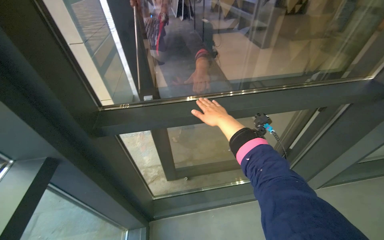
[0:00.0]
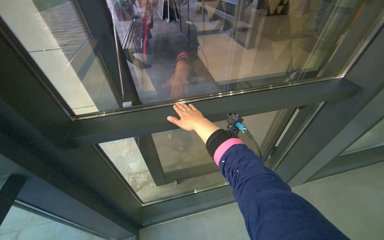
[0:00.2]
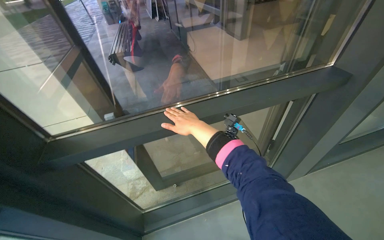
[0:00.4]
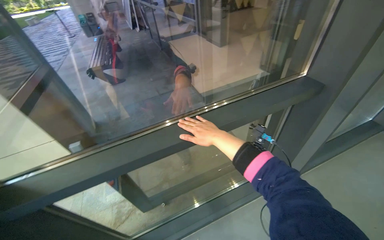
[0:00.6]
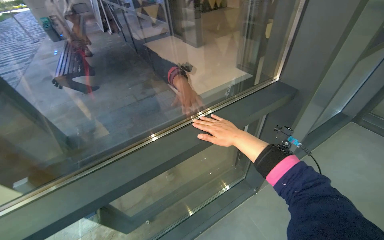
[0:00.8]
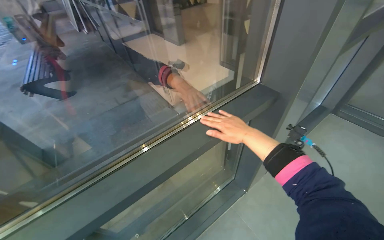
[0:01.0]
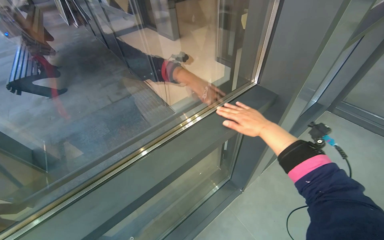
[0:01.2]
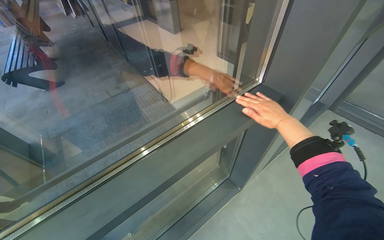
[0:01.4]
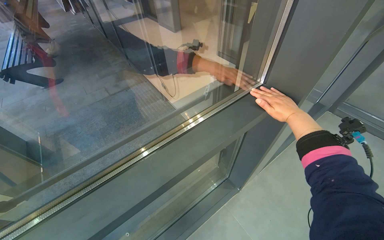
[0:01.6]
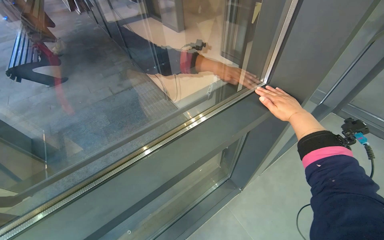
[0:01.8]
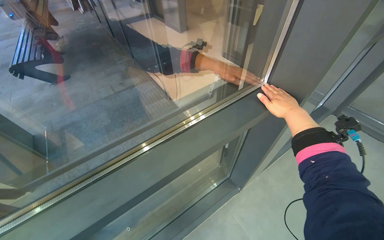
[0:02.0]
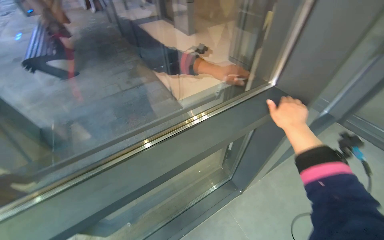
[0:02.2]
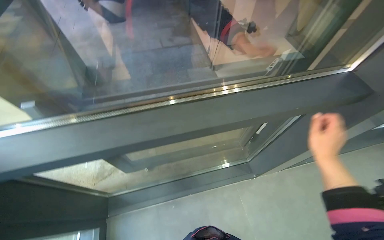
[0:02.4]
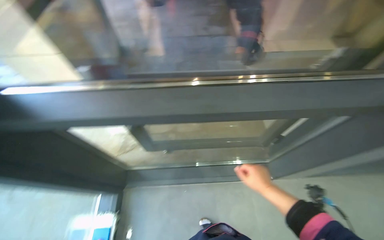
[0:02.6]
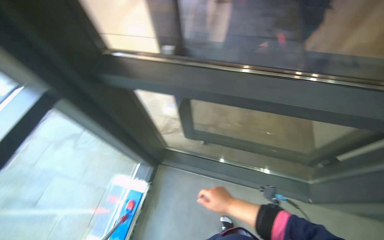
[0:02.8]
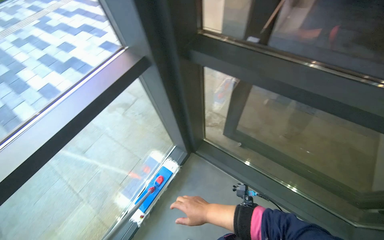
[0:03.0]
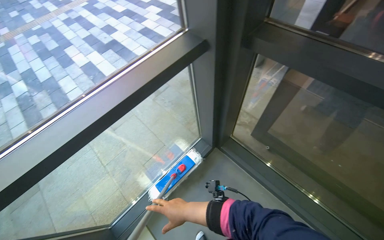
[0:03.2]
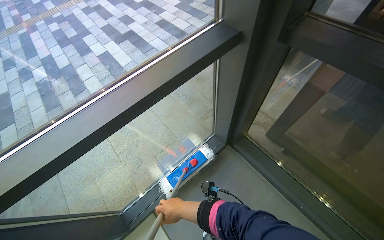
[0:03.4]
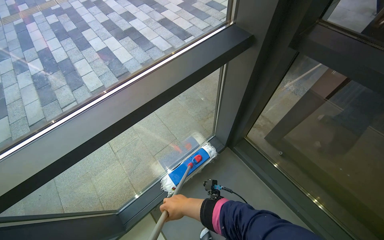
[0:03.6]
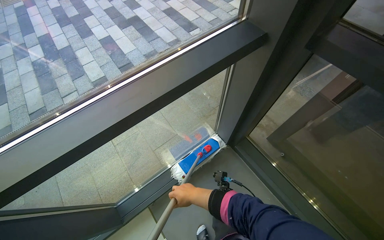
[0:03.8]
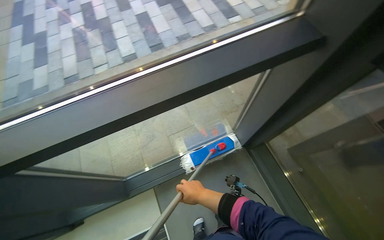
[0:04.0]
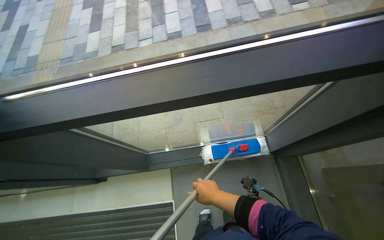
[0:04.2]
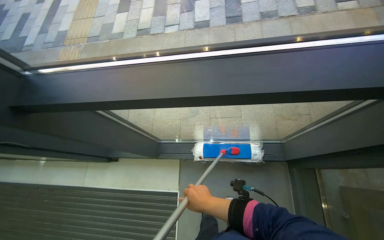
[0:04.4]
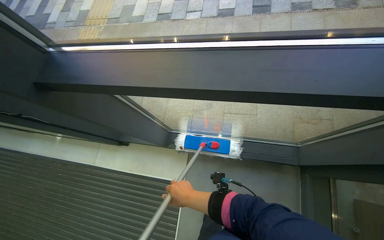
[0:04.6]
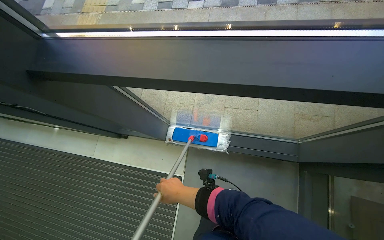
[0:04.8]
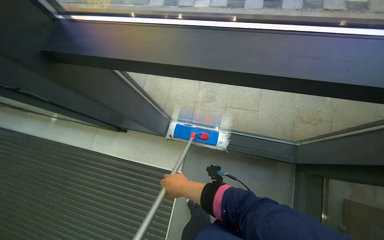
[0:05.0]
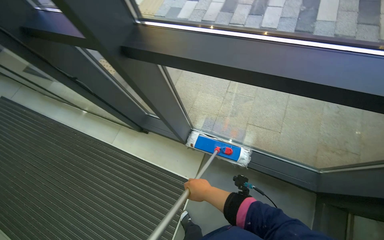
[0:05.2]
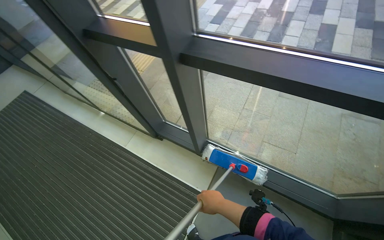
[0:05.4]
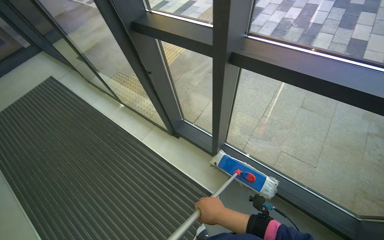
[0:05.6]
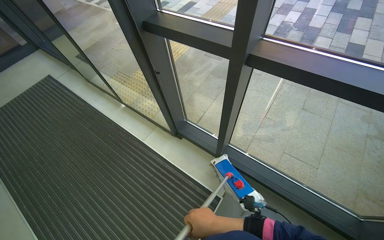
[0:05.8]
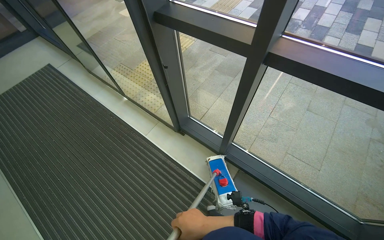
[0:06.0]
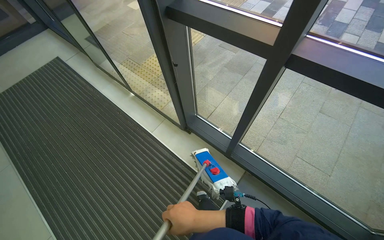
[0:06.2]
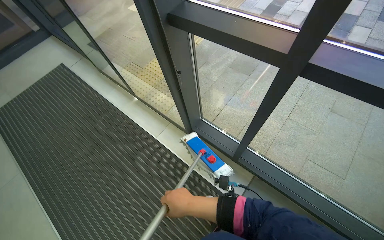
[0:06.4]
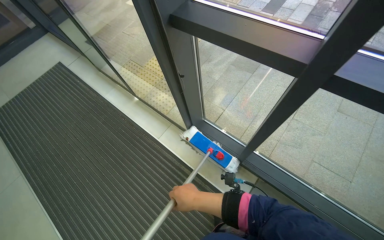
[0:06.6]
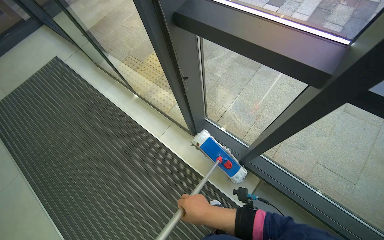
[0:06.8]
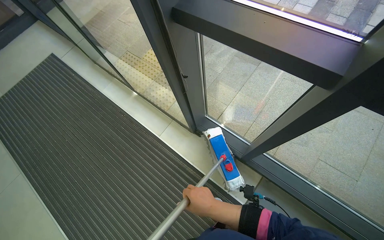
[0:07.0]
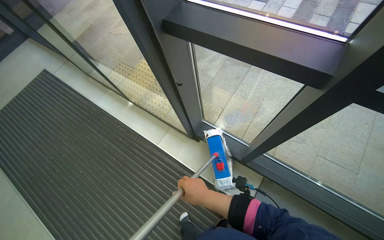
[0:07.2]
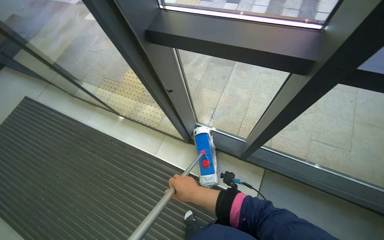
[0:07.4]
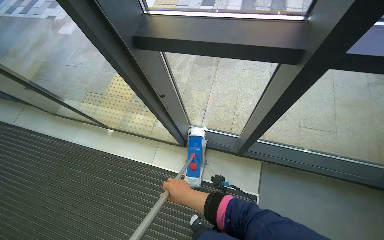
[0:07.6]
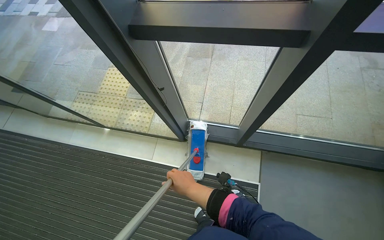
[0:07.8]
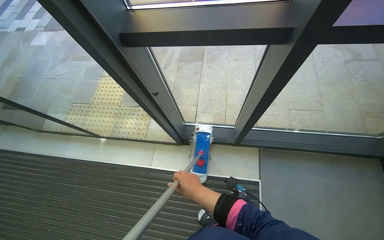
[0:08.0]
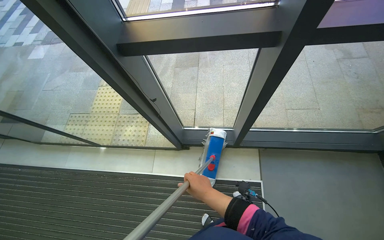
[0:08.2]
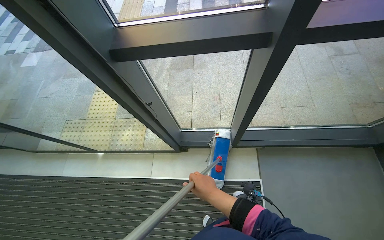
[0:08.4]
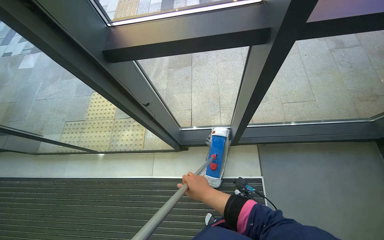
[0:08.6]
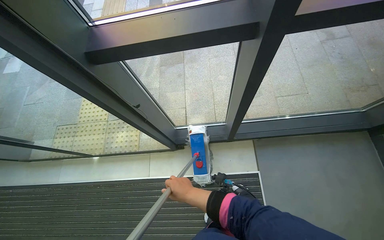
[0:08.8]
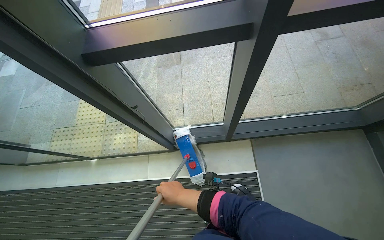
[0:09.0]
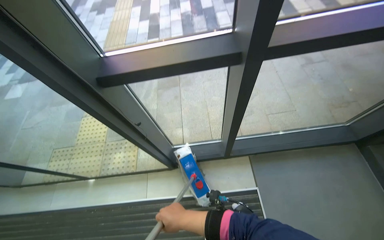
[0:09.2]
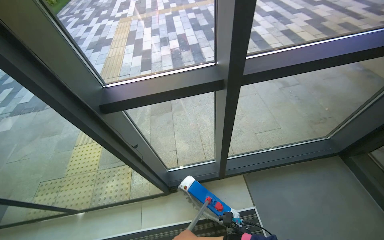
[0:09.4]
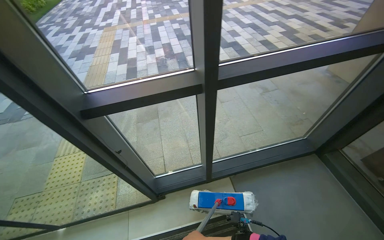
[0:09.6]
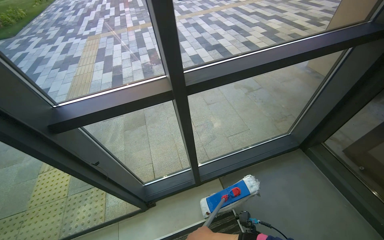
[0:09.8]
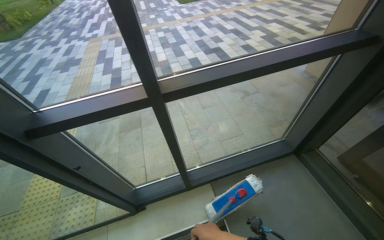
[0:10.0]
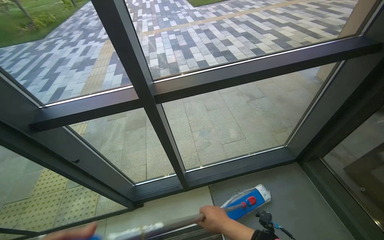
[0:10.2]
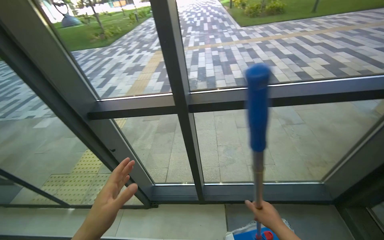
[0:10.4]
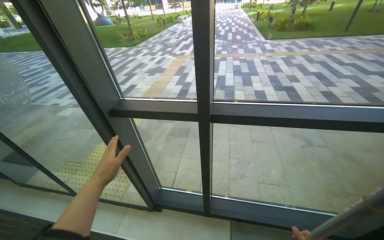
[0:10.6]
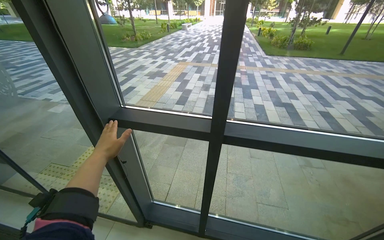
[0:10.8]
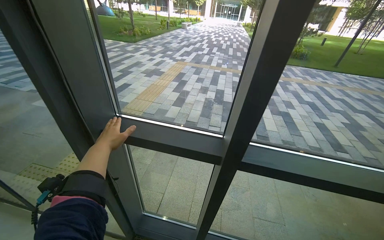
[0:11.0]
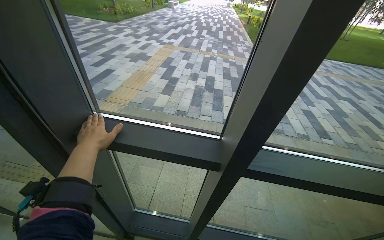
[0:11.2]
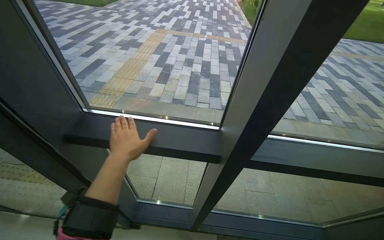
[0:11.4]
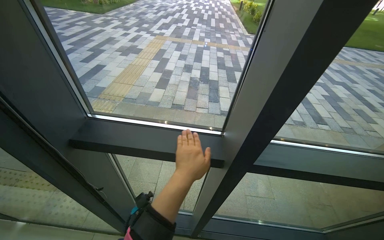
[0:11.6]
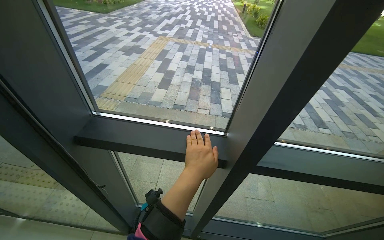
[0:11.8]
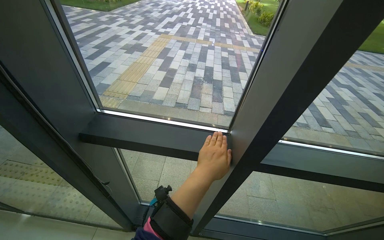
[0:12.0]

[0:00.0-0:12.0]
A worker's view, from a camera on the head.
Job: cleaning windows.
The whole recording: Cleaning glass doors and frames. The worker cleans the glass doors and their frames using a mop tool and hands.
0:00.0 to 0:01.6: The wearer moves roughly 40 cm. The wearer's head swings about 30 degrees to the right.
0:01.6 to 0:03.0: The head turns to the left by roughly 70 degrees.
0:03.0 to 0:04.4: The head rotates approximately 60 degrees to the left. The wearer looks roughly 20 degrees further downward.
0:04.4 to 0:06.0: The camera is carried to the left, roughly 60 cm. The scene rotates clockwise by roughly 35 degrees.
0:06.0 to 0:07.6: The right hand travels up the picture and to the left by about 35 cm.
0:09.0 to 0:10.4: The wearer looks about 25 degrees further upward.
0:10.4 to 0:12.0: The wearer moves about 40 cm.

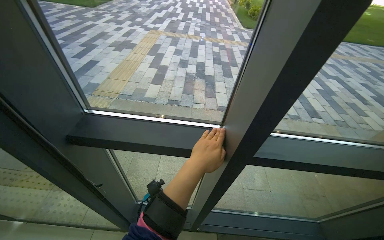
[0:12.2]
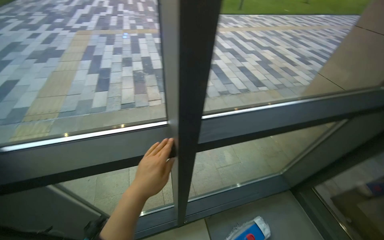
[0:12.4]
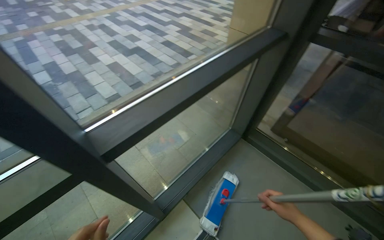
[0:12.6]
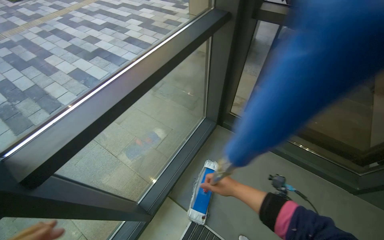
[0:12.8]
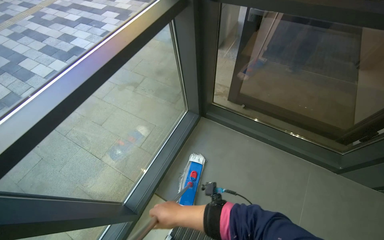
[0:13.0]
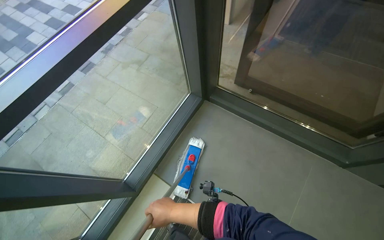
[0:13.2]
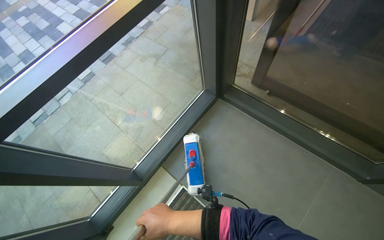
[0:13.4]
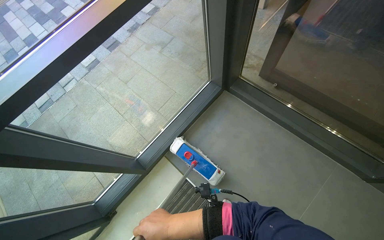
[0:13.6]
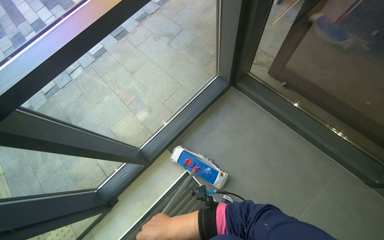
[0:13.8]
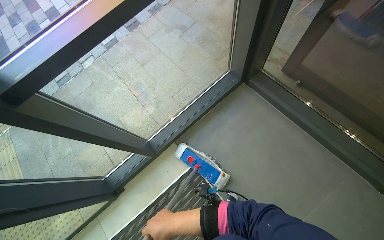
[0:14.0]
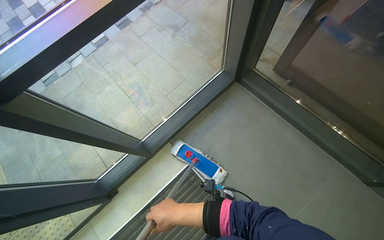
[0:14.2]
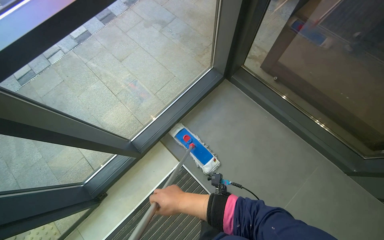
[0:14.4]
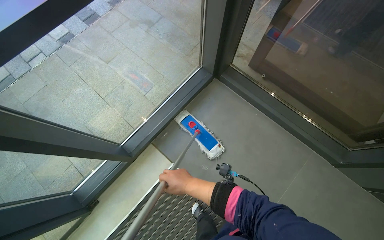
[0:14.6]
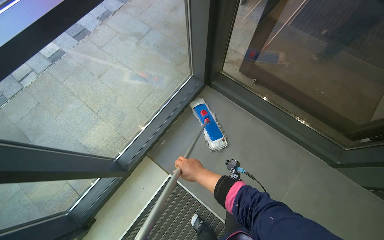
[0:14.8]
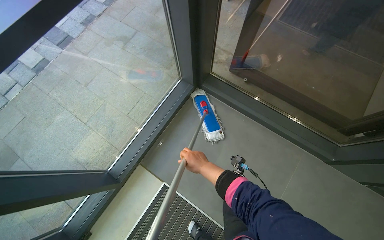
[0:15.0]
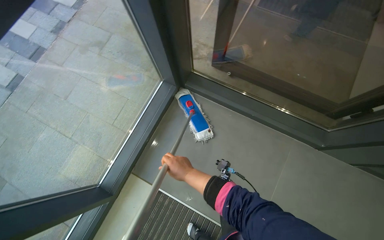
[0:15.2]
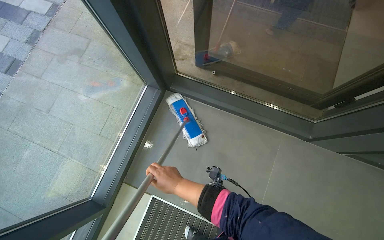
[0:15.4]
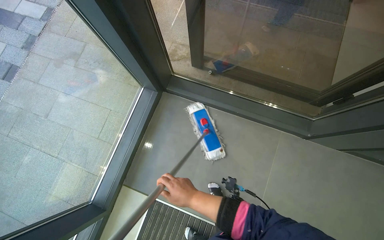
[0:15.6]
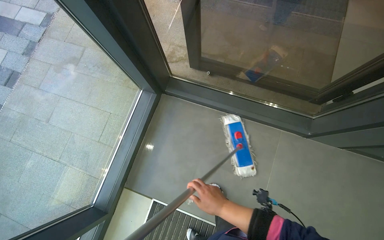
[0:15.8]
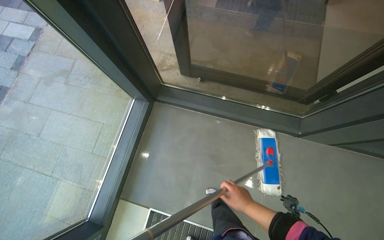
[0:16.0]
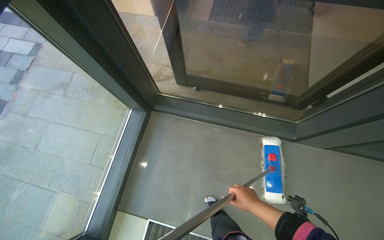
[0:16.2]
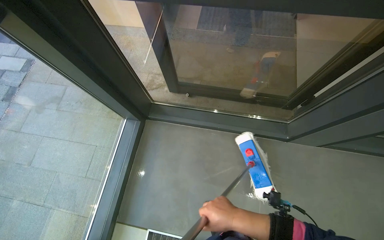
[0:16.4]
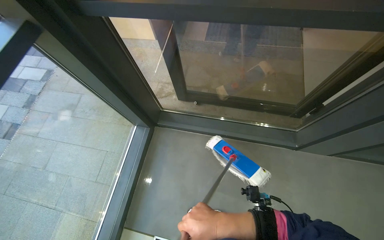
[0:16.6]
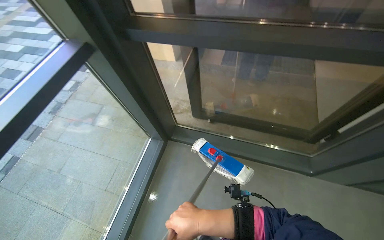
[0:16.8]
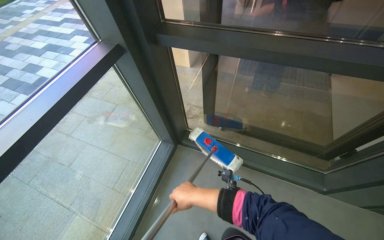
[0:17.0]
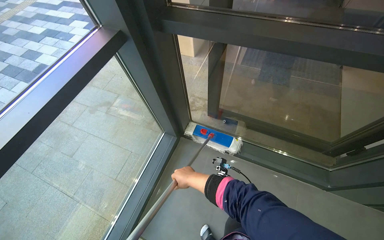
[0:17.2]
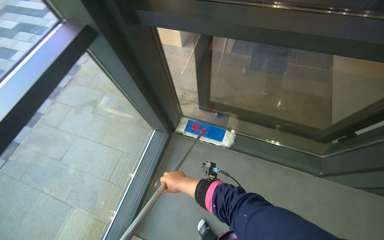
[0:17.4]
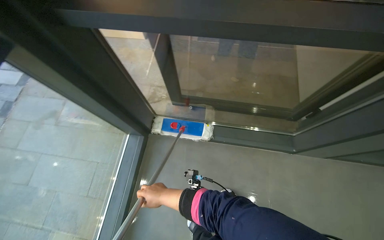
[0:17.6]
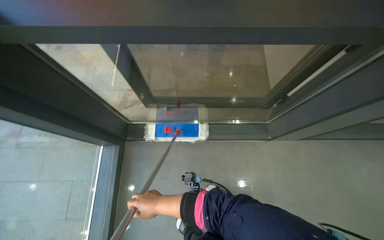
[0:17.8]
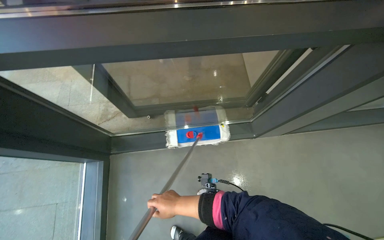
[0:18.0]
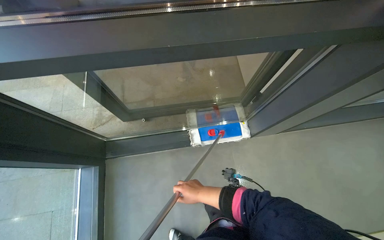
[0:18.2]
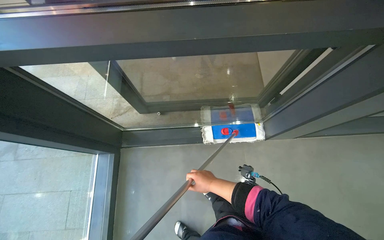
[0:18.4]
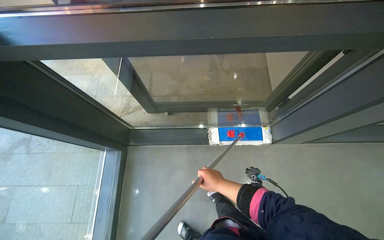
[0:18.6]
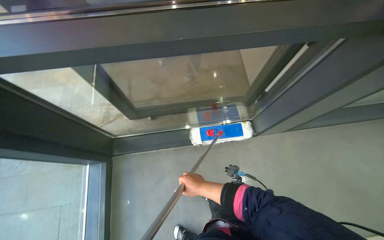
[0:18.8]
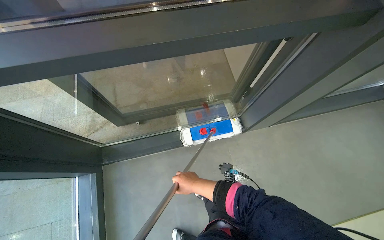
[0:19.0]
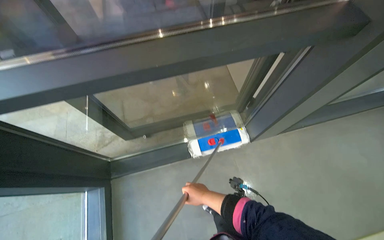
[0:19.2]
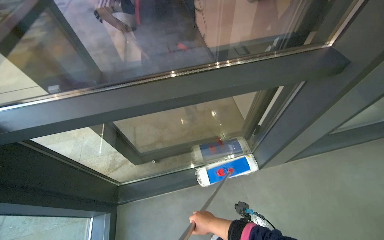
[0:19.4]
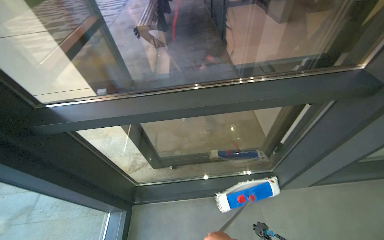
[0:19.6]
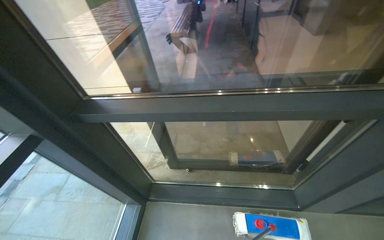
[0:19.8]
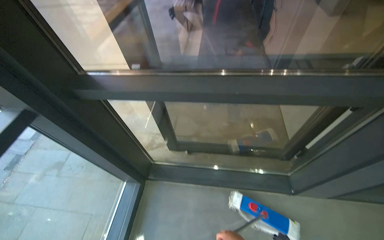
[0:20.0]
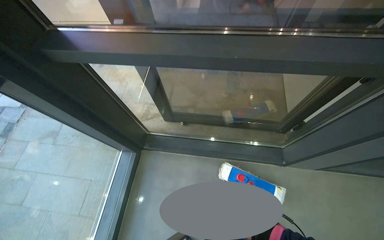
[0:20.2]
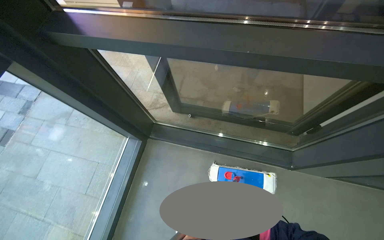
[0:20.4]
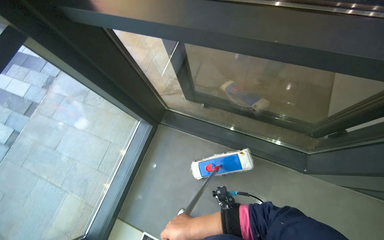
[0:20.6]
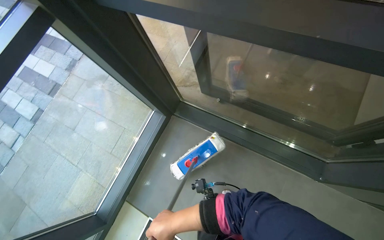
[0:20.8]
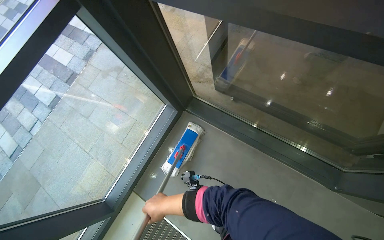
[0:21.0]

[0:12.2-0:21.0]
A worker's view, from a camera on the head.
Job: cleaning windows.
The whole recording: Cleaning glass doors and frames. The worker cleans the glass doors and their frames using a mop tool and hands.
0:12.2 to 0:13.6: The wearer moves roughly 60 cm. The wearer looks approximately 50 degrees further to the right. The view tilts approximately 30 degrees downward.
0:13.6 to 0:15.2: The right hand heads to the right, up the picture and farther from the camera, covering roughly 35 cm.
0:15.2 to 0:16.6: The right hand goes about 15 cm nearer to the camera, and moves roughly 35 cm to the right and comes back.
0:16.6 to 0:18.0: The view swings some 15 degrees to the right.
0:18.0 to 0:19.6: The view tilts some 20 degrees upward.
0:19.6 to 0:21.0: The wearer's head swings some 40 degrees to the left. The view tips downward by about 30 degrees.
